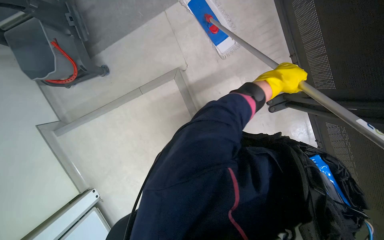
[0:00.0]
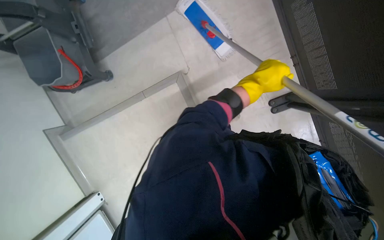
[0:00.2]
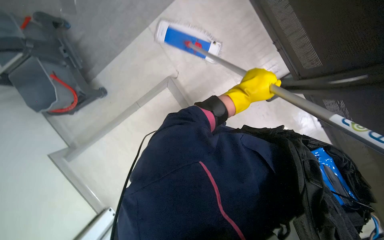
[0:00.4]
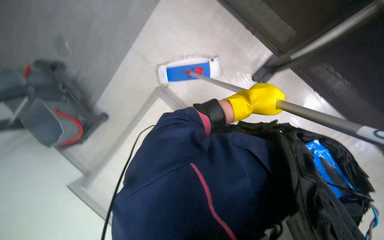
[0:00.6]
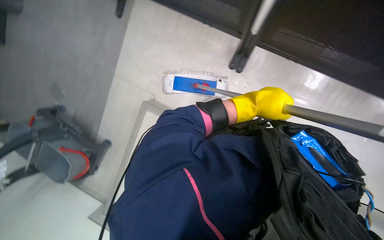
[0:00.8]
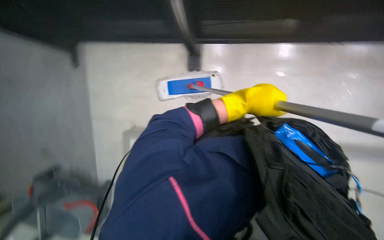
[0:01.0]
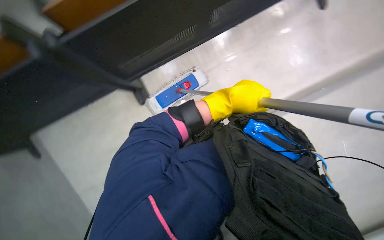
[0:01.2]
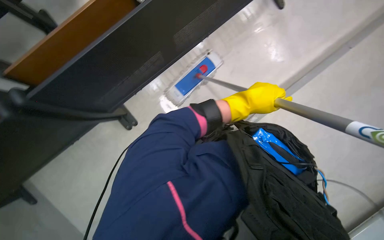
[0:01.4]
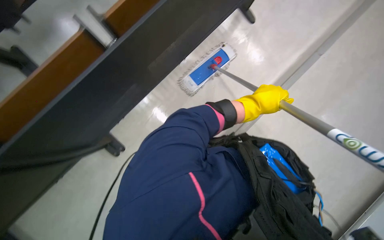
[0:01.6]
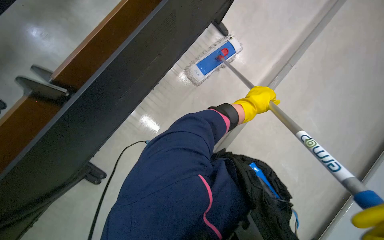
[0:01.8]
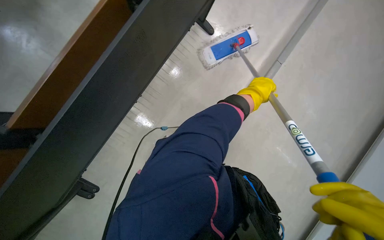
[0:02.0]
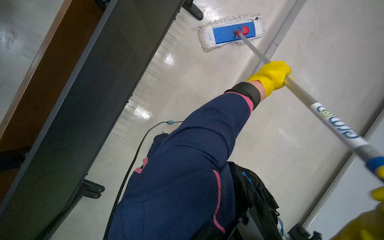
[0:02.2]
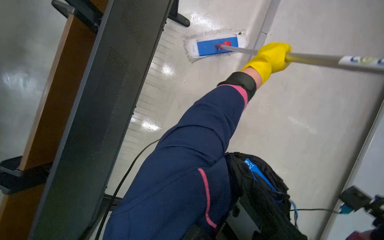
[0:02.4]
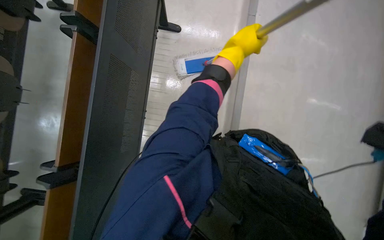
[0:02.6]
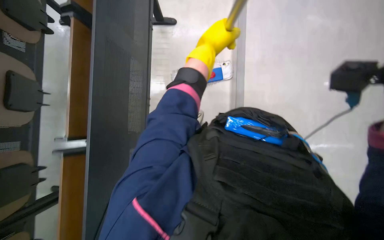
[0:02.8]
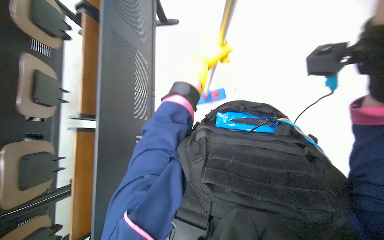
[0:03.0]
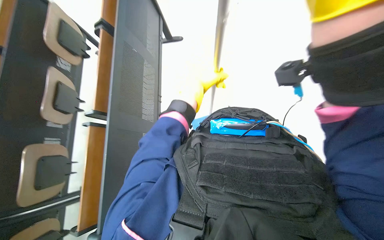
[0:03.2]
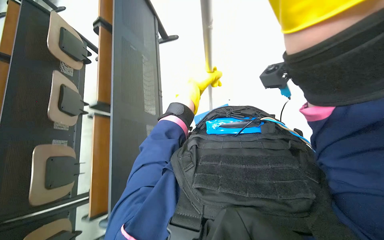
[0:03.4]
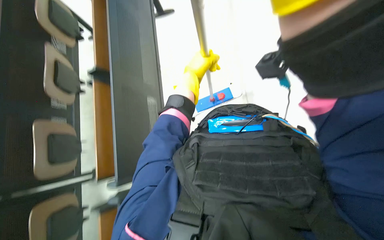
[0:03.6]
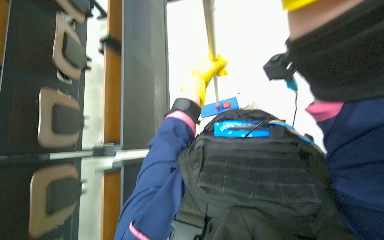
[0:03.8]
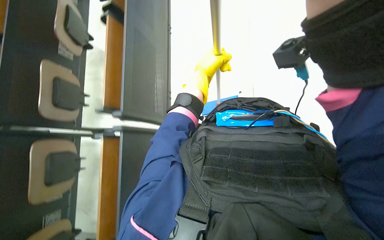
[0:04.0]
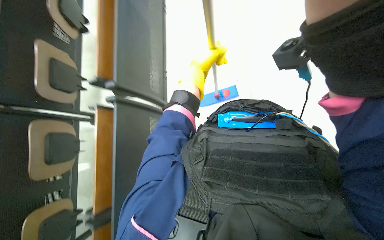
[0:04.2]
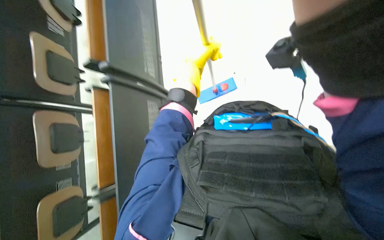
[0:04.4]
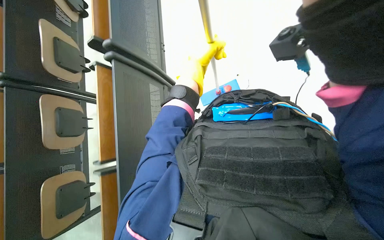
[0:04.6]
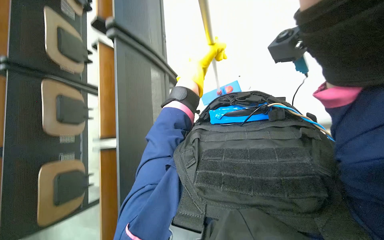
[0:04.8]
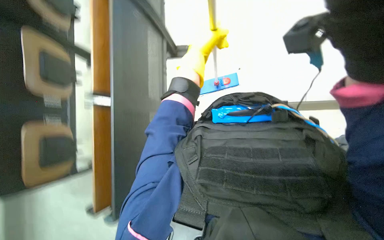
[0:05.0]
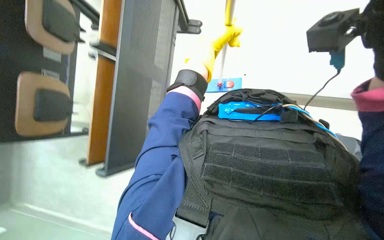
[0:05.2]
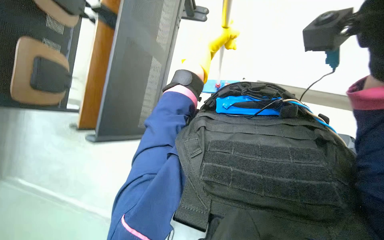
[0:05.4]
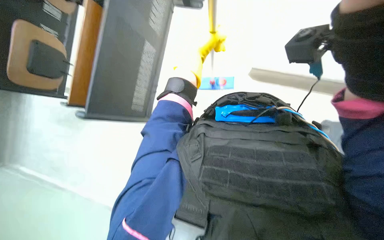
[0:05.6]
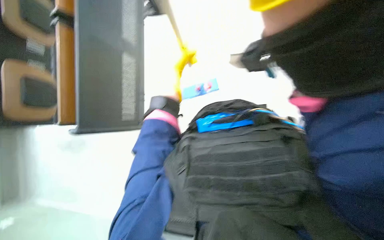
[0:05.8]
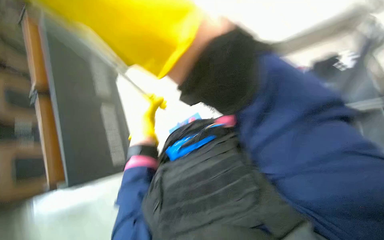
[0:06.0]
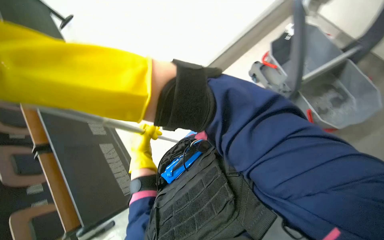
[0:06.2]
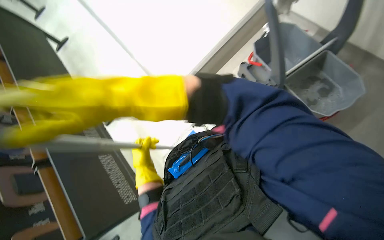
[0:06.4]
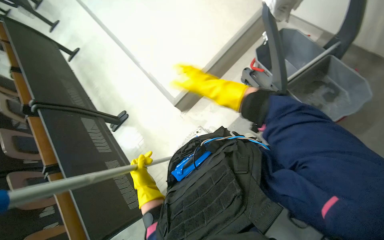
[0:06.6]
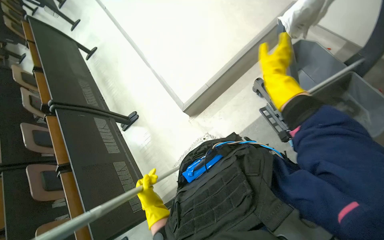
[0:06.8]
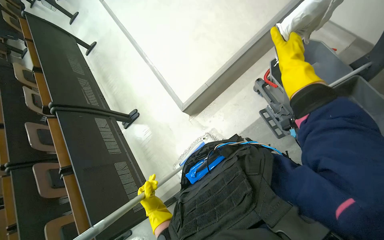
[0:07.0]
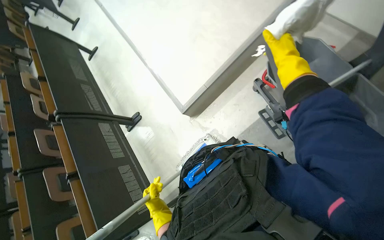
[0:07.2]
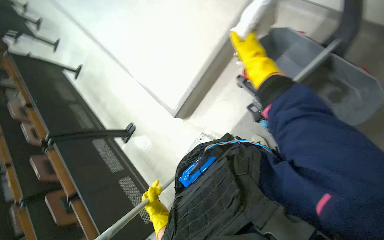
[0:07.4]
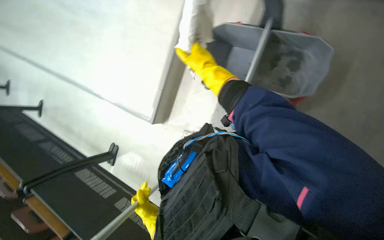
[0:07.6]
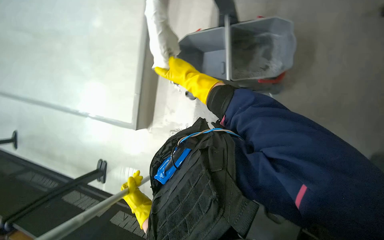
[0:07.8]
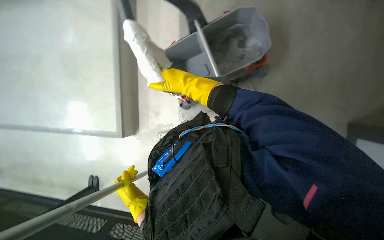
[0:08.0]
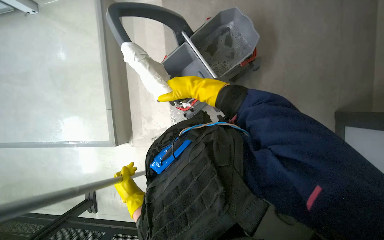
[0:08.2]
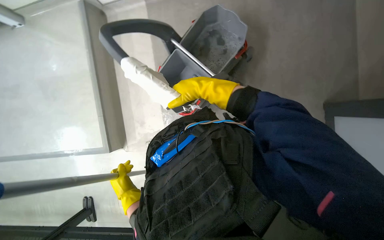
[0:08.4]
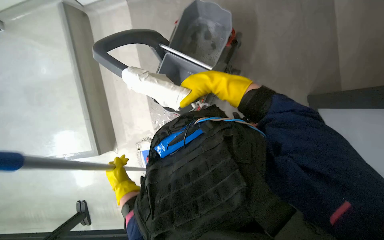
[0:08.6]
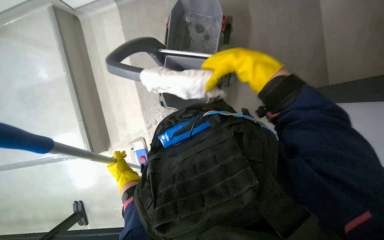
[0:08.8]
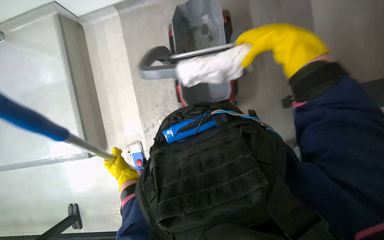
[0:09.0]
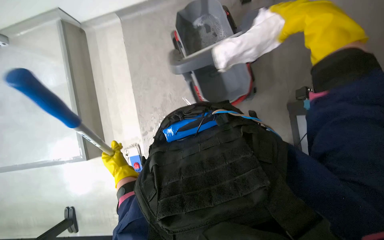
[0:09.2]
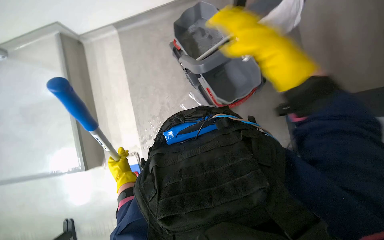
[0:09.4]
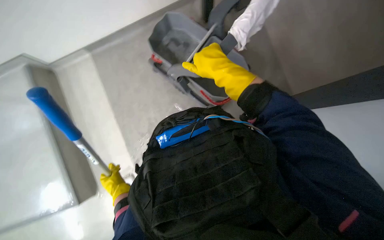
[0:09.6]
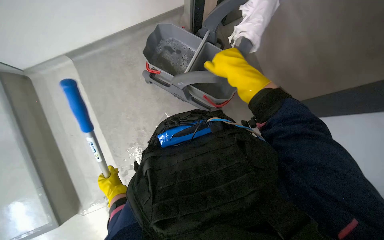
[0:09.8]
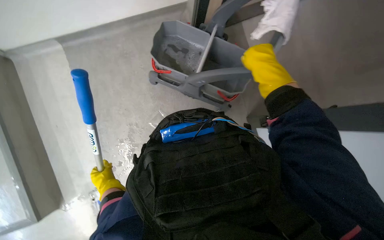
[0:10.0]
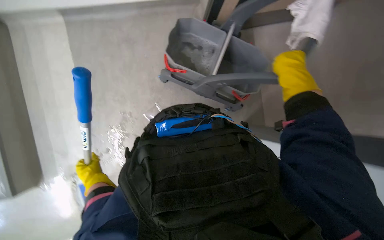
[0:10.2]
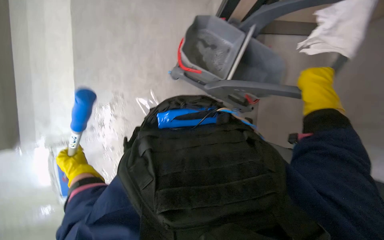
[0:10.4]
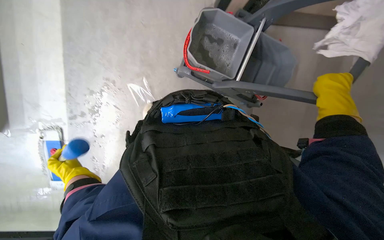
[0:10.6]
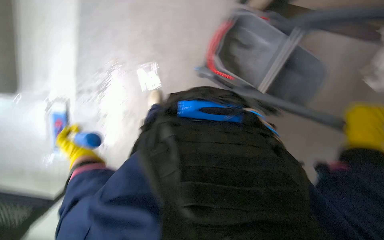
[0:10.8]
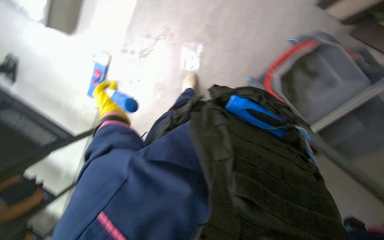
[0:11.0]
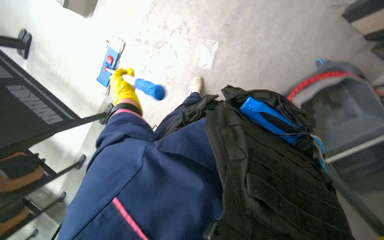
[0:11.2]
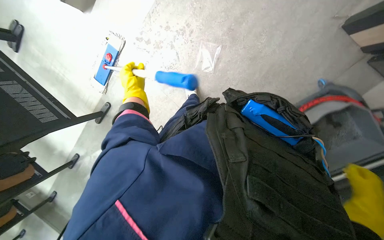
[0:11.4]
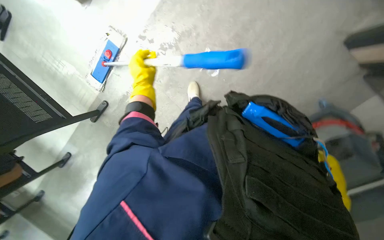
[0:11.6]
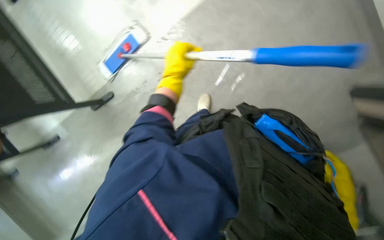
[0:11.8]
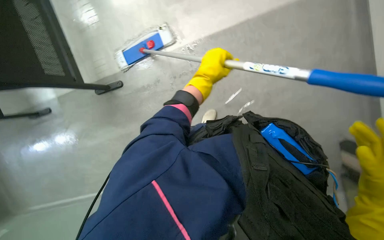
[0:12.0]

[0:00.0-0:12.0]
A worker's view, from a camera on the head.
Job: mopping floor.
The whole recording: Mopping floor. The worker mops the floor with a flat mop, periodically dipping and wringing it in a bucket.
0:00.0 to 0:01.6: Everything in view rotates about 30 degrees counterclockwise.
0:01.6 to 0:03.0: The view tilts roughly 20 degrees downward. The left hand moves to the left, about 25 cm.
0:03.0 to 0:04.4: The wearer looks roughly 20 degrees further downward. The left hand goes roughly 15 cm farther from the camera.
0:04.4 to 0:06.0: The left hand is displaced down the picture by some 10 cm.
0:06.0 to 0:07.6: The camera is carried approximately 40 cm. The scene rotates counterclockwise by approximately 50 degrees.
0:07.6 to 0:09.0: The wearer's head swings some 50 degrees to the right.
0:09.0 to 0:10.4: The left hand goes some 15 cm to the left. Meanwhile the right hand is displaced farther from the camera and to the right by some 15 cm.
0:10.4 to 0:12.0: The scene rotates clockwise by some 50 degrees.

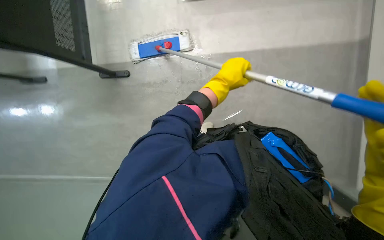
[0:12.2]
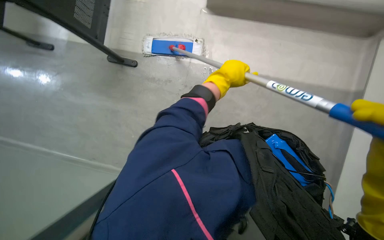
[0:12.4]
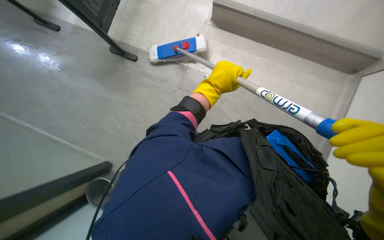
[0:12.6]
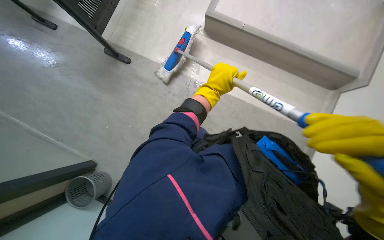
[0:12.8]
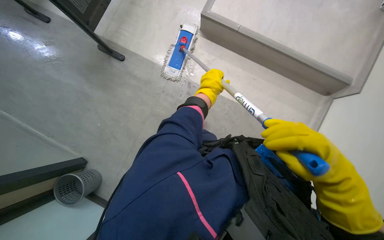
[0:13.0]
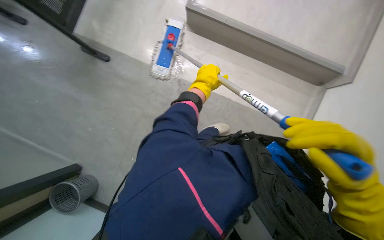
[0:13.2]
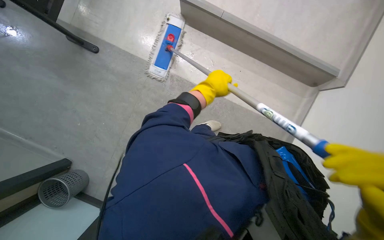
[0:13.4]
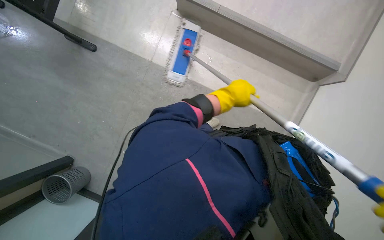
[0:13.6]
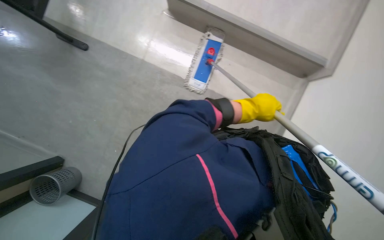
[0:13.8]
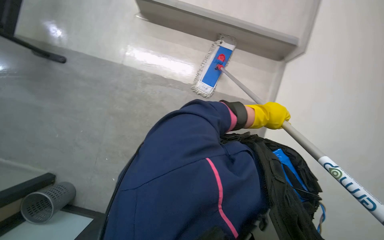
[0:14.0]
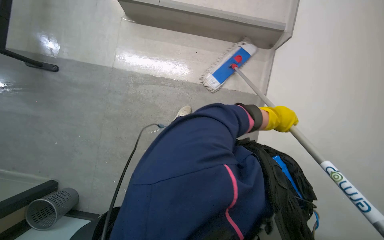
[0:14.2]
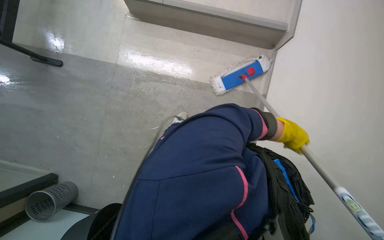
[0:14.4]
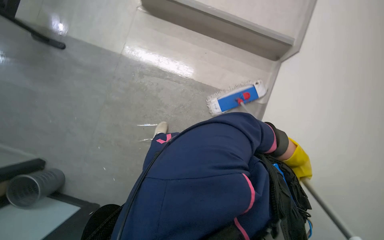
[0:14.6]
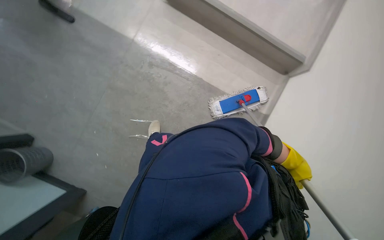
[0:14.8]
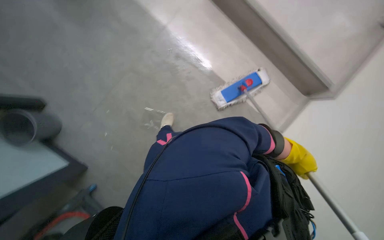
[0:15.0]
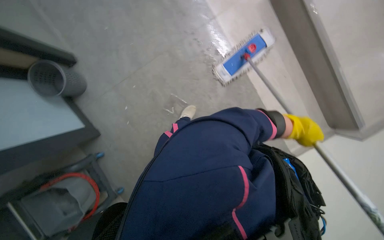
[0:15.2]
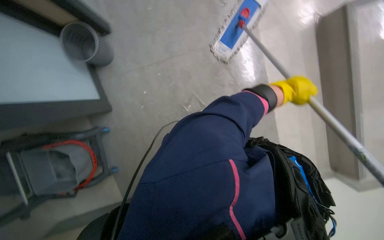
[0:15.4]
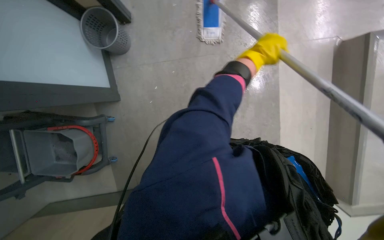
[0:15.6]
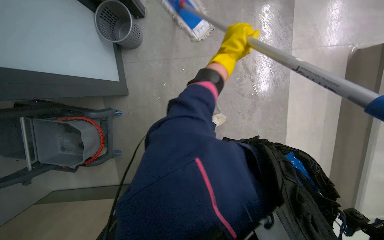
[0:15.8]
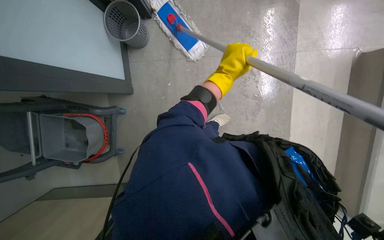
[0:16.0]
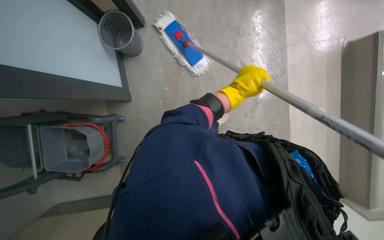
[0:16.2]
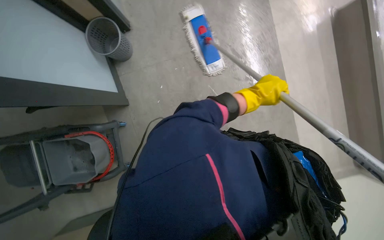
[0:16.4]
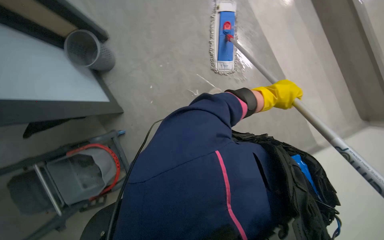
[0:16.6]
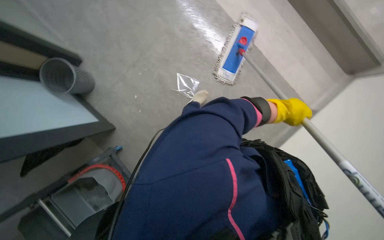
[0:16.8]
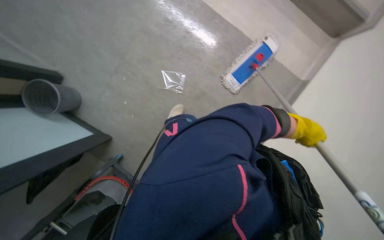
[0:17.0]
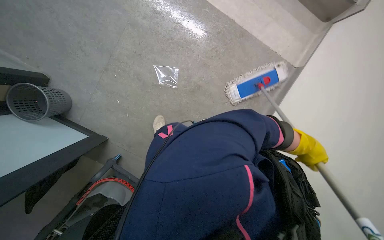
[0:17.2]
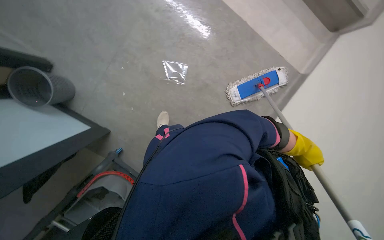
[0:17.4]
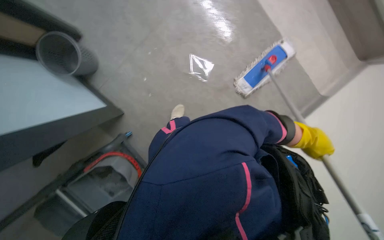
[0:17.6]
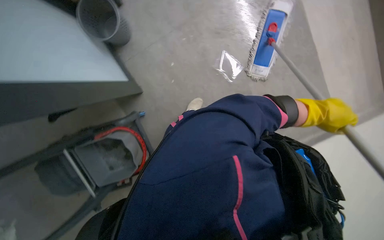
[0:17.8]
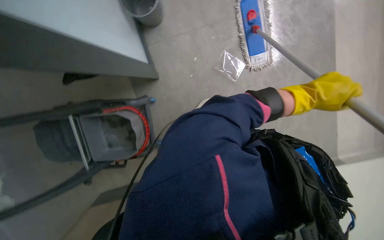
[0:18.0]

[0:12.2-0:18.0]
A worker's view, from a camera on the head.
Job: mopping floor.
The whole recording: Mopping floor. The worker mops the floor with a flat mop, periodically dipping and wringing it in a bucket.
0:12.2 to 0:13.6: Everything in view rotates approximately 25 degrees clockwise.
0:15.0 to 0:16.6: The left hand travels to the left by roughly 20 cm.
0:16.6 to 0:18.0: The camera is carried approximately 40 cm.

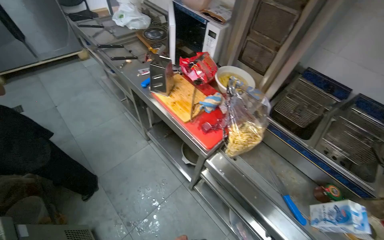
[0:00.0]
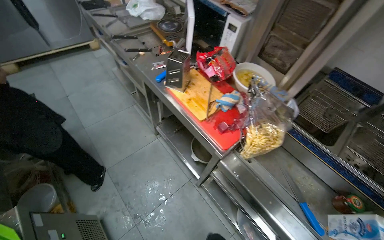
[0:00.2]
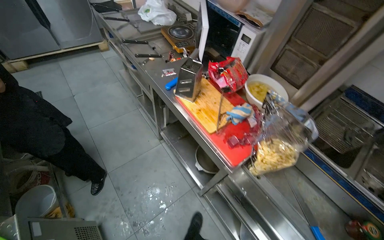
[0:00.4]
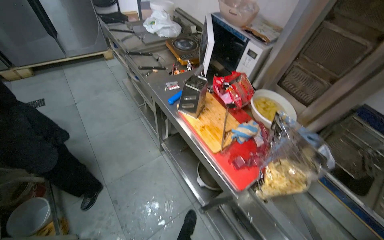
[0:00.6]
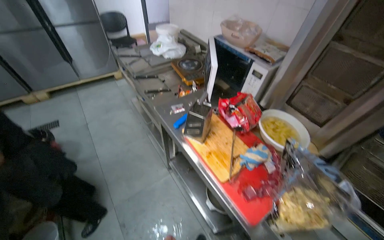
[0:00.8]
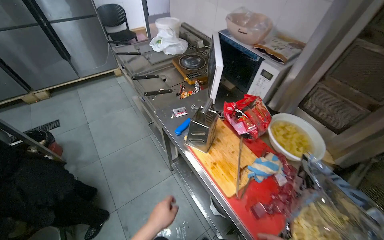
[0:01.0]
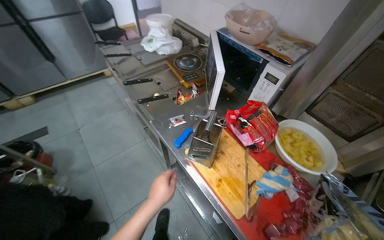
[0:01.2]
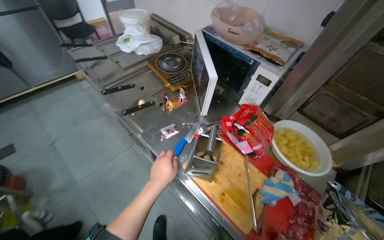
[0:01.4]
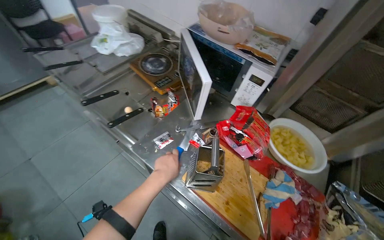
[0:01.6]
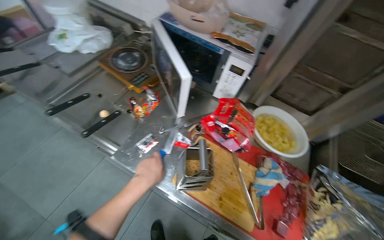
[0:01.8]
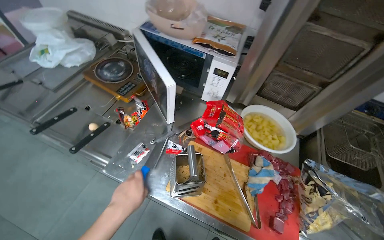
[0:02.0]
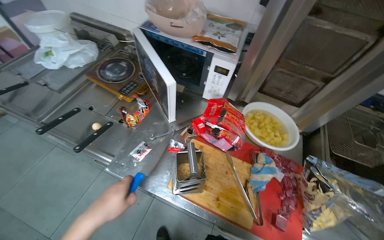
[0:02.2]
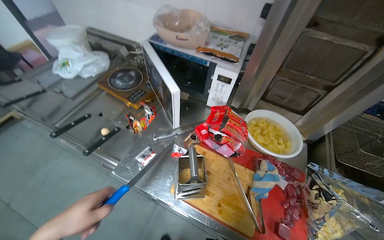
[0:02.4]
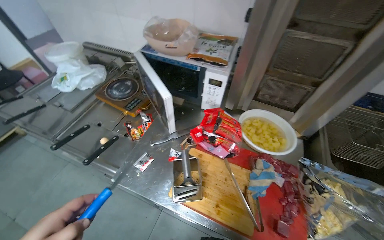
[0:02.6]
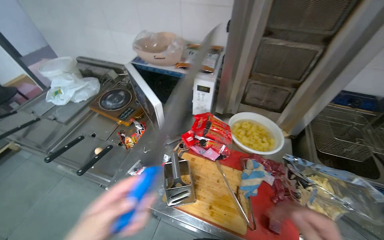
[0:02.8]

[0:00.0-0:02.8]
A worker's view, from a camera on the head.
Job: preparing food.
The whole recording: Cutting food with knife. The worker uses a knife to open a package and cut food on the counter.
0:00.0 to 0:01.4: The camera travels about 50 cm.
